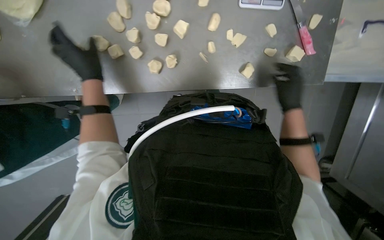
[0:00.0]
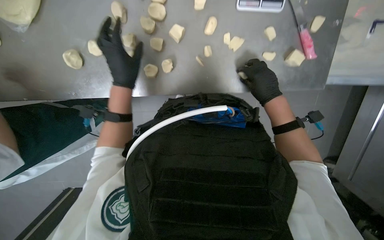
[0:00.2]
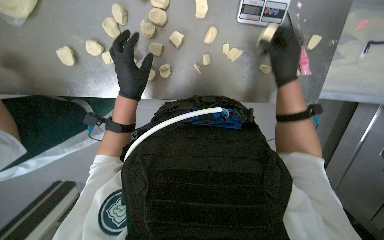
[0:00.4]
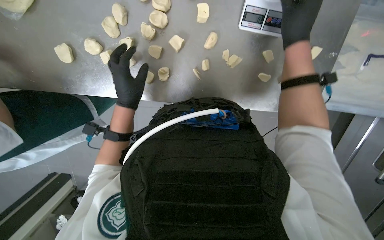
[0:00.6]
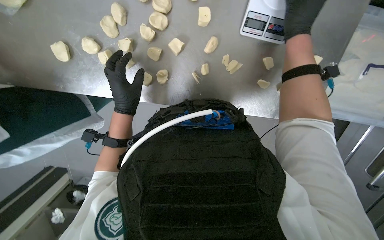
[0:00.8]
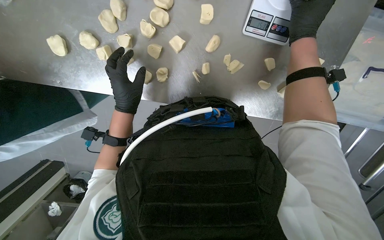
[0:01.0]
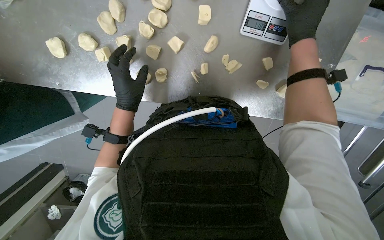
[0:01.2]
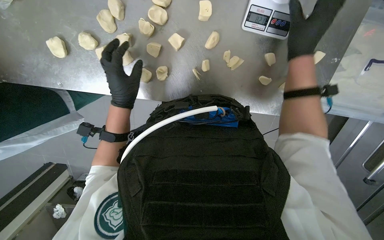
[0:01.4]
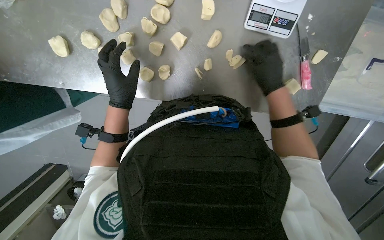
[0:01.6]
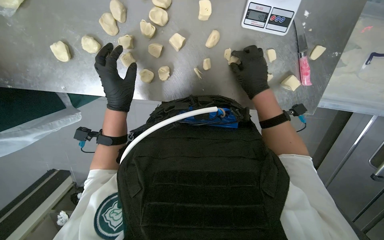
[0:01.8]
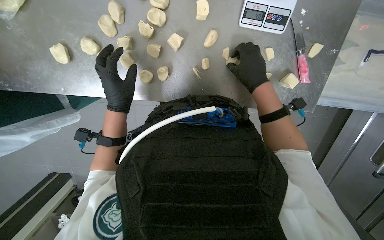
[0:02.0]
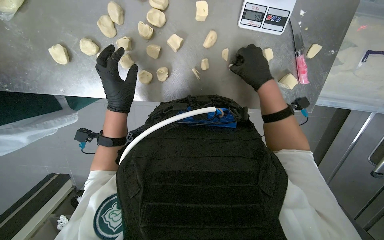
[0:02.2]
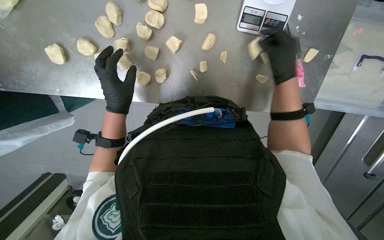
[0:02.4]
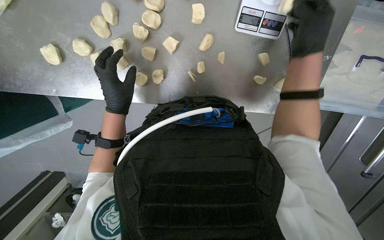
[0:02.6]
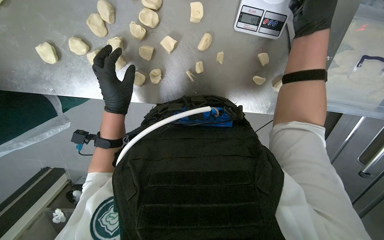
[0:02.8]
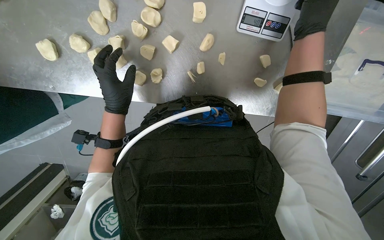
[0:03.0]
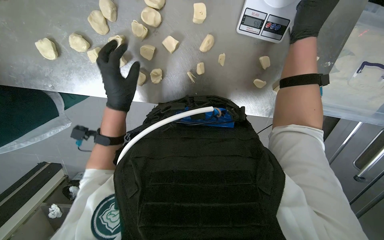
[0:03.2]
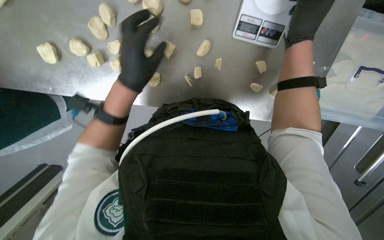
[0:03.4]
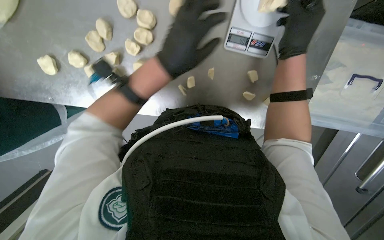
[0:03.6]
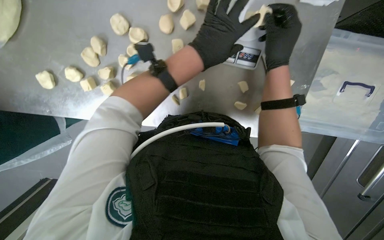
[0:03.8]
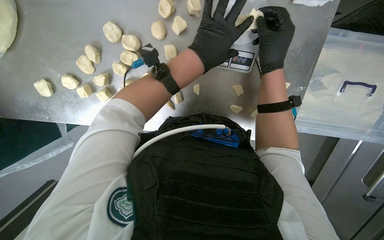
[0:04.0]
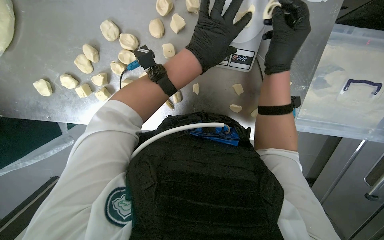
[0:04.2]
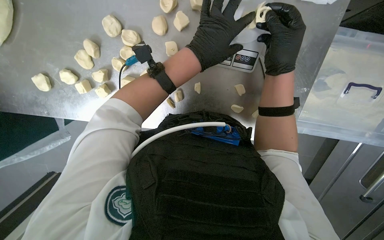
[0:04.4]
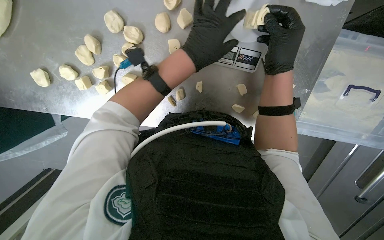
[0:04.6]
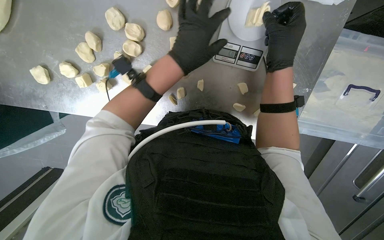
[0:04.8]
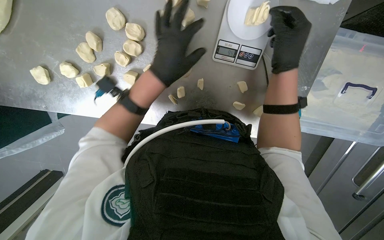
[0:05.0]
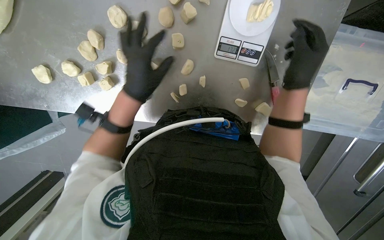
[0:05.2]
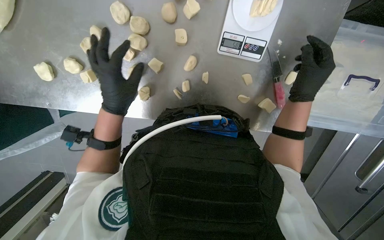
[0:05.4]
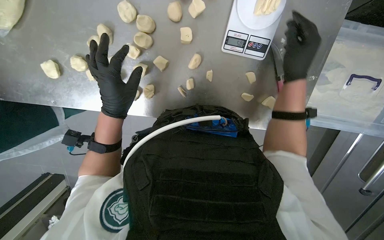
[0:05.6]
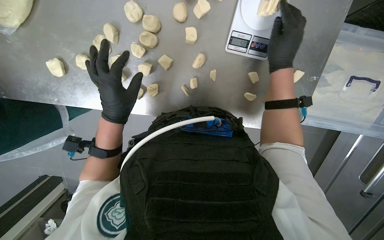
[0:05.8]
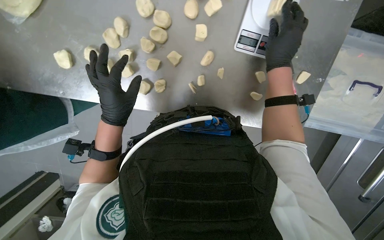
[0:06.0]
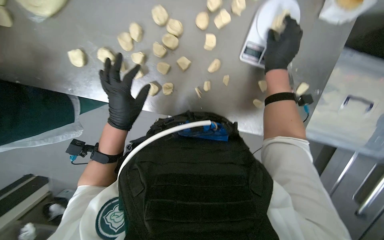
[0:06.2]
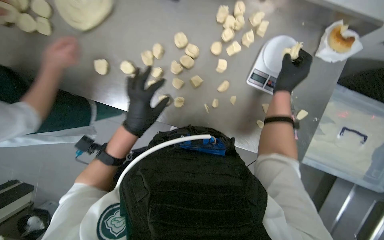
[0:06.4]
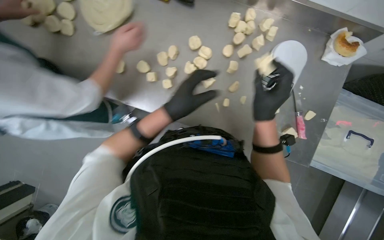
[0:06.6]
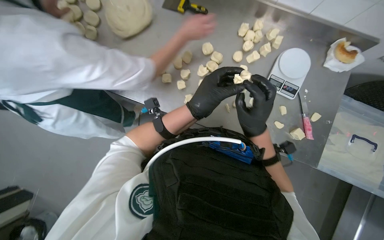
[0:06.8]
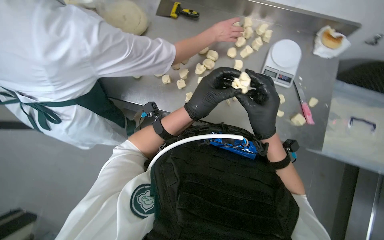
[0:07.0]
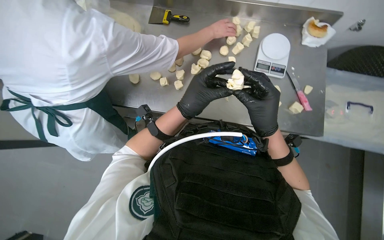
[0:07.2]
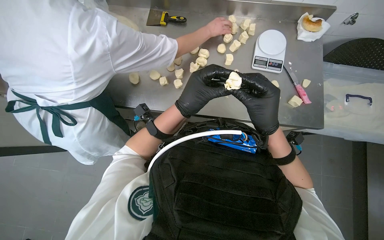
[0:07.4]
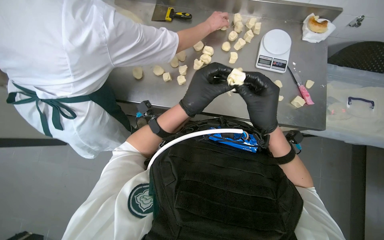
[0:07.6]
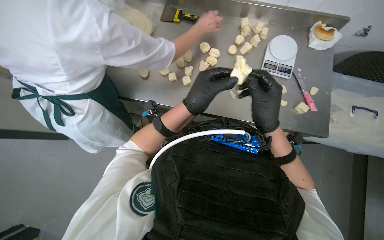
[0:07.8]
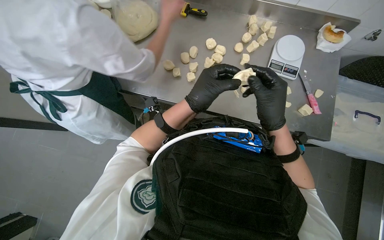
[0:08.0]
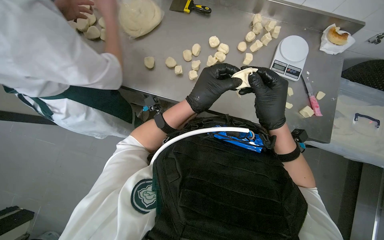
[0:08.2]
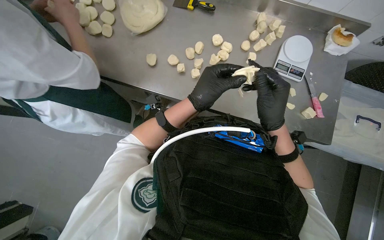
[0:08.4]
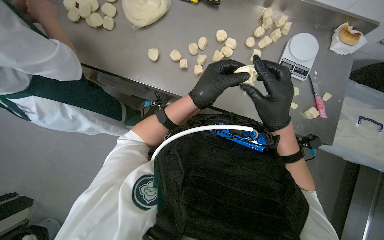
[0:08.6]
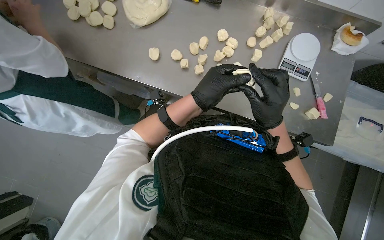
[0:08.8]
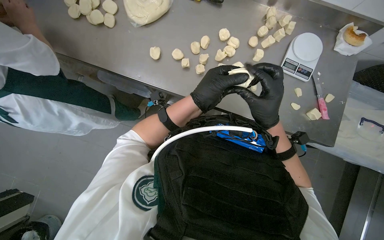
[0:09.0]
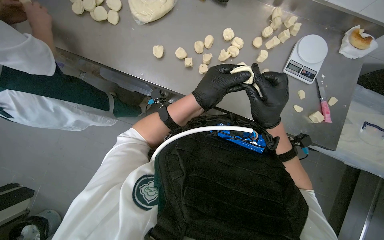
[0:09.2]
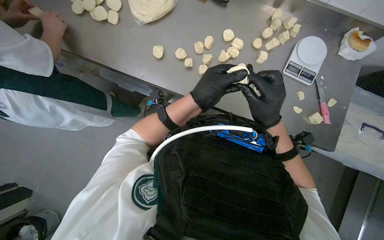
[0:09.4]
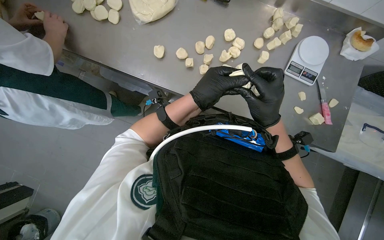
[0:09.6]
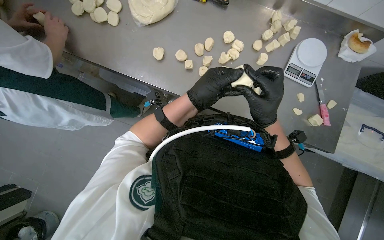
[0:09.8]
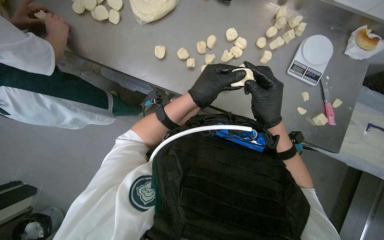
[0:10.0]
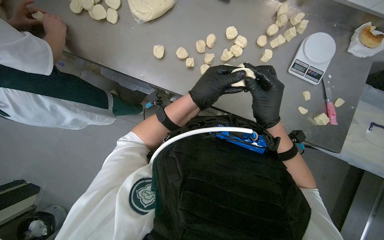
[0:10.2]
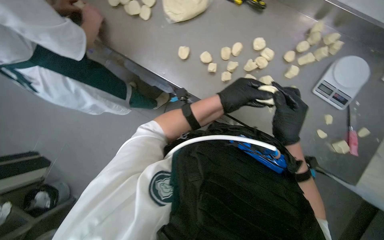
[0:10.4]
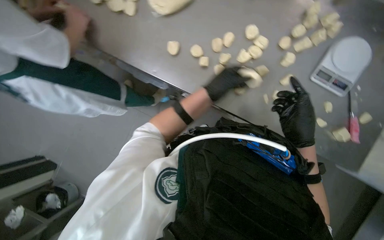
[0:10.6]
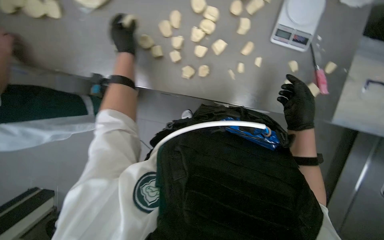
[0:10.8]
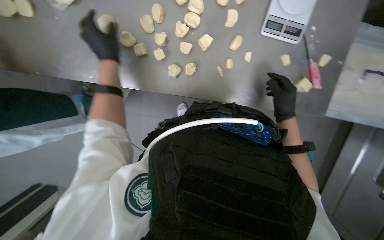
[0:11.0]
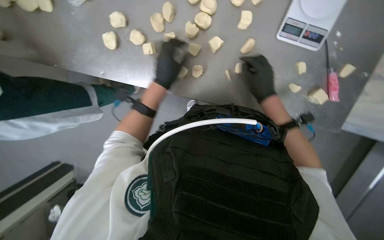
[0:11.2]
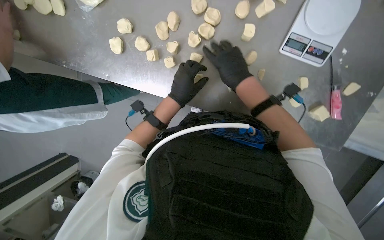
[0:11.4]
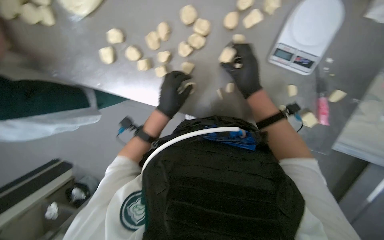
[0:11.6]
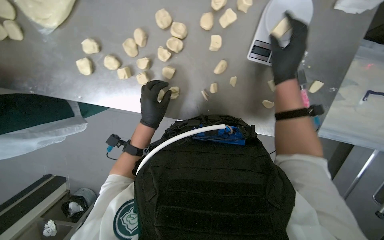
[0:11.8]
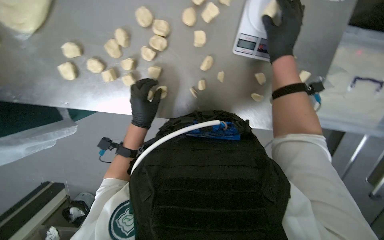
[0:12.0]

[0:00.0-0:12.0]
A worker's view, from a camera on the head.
Job: preparing food.
The whole recording: Portioning and shaping dough. The worker cuts dough into individual portions, weighs them, and then shapes them into balls.
0:00.0 to 0:01.6: The right hand moves some 35 cm up the picture and comes back; the left hand heads to the right, covering some 10 cm.
0:01.6 to 0:03.0: The right hand moves up the picture, roughly 15 cm.
0:03.0 to 0:04.4: The left hand shifts some 40 cm to the right and up the picture.
0:04.4 to 0:06.0: The left hand goes approximately 40 cm to the left and down the picture.
0:06.0 to 0:07.6: The wearer moves about 40 cm. The view tilts roughly 30 degrees upward.
0:07.6 to 0:09.0: The hands stay close to where they were, moving slightly.
0:09.0 to 0:10.4: The hands are busy where they are.
0:10.4 to 0:12.0: The scene turns some 30 degrees counterclockwise in the picture. The right hand shifts roughly 15 cm up the picture.

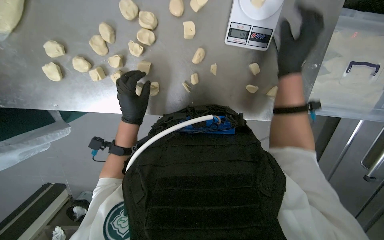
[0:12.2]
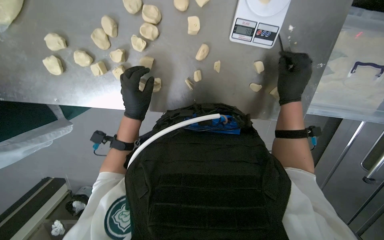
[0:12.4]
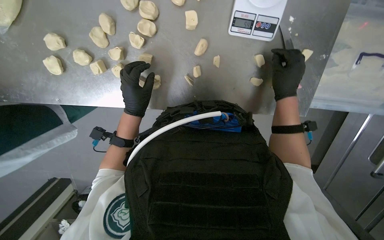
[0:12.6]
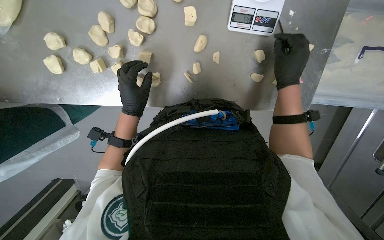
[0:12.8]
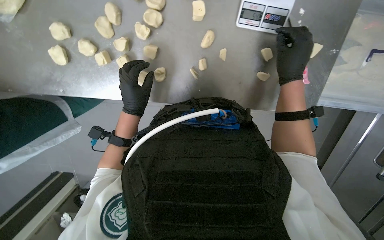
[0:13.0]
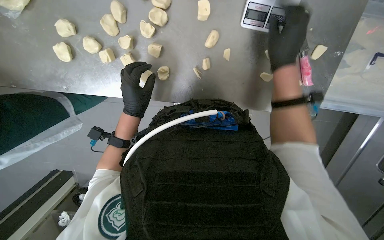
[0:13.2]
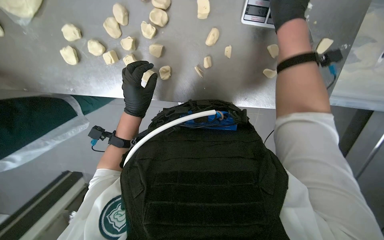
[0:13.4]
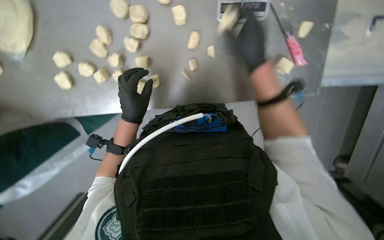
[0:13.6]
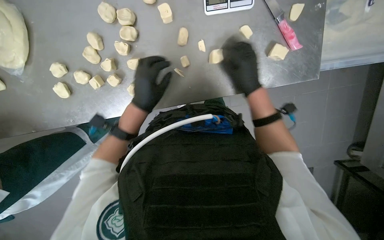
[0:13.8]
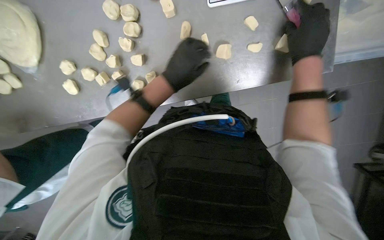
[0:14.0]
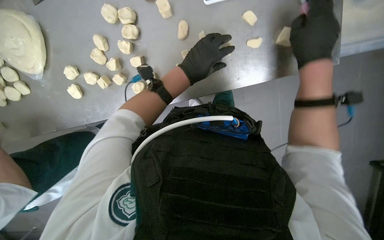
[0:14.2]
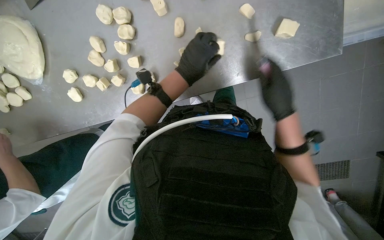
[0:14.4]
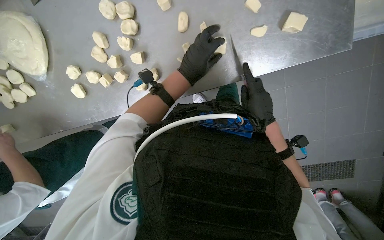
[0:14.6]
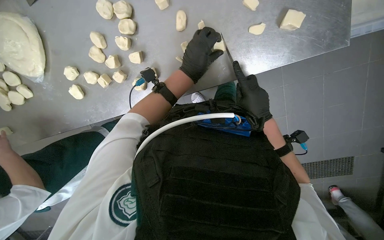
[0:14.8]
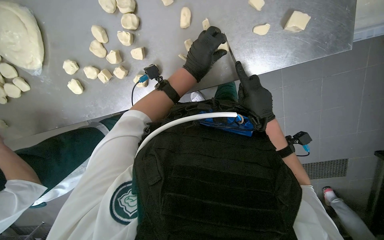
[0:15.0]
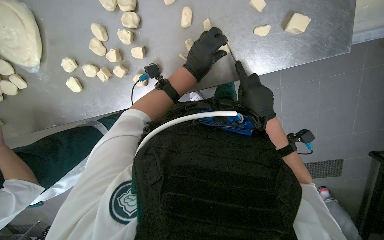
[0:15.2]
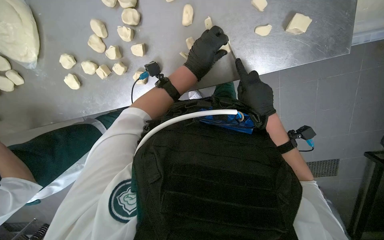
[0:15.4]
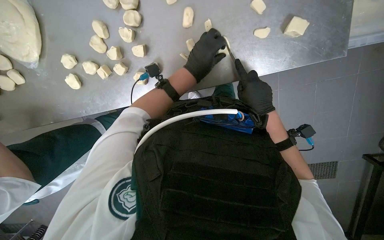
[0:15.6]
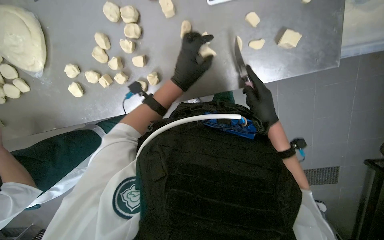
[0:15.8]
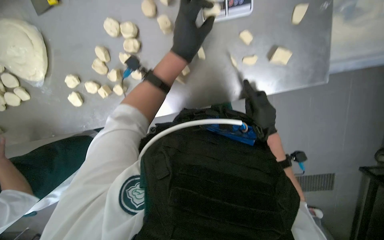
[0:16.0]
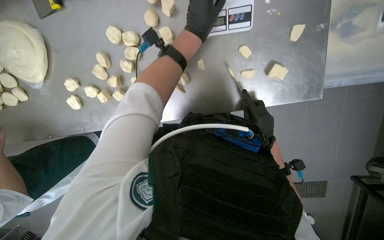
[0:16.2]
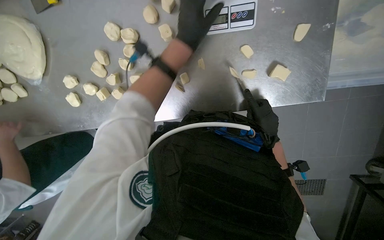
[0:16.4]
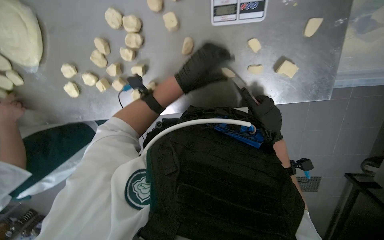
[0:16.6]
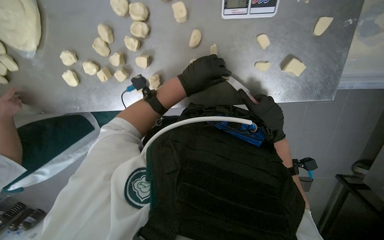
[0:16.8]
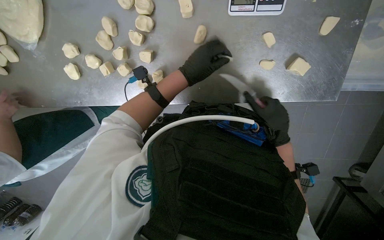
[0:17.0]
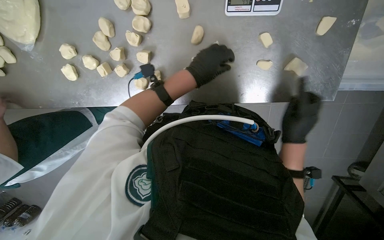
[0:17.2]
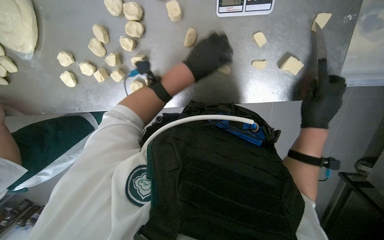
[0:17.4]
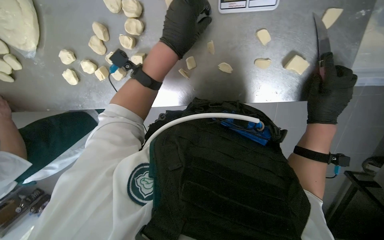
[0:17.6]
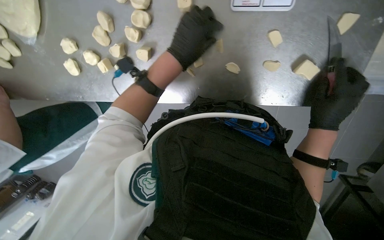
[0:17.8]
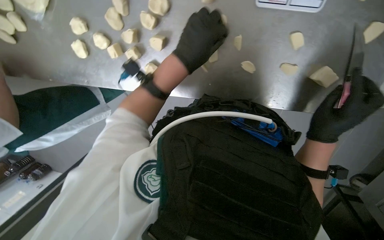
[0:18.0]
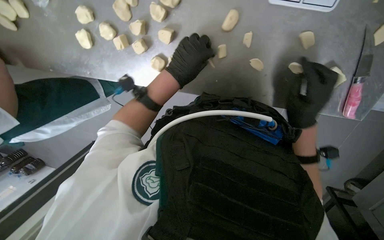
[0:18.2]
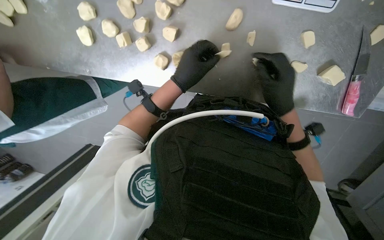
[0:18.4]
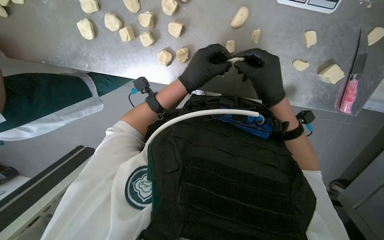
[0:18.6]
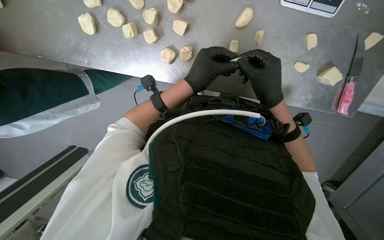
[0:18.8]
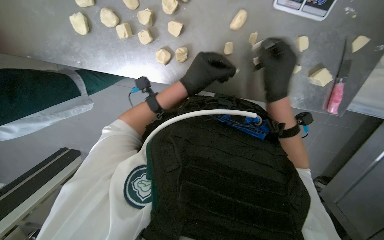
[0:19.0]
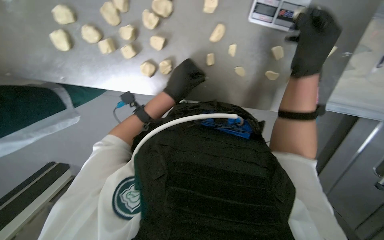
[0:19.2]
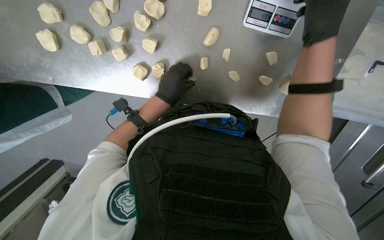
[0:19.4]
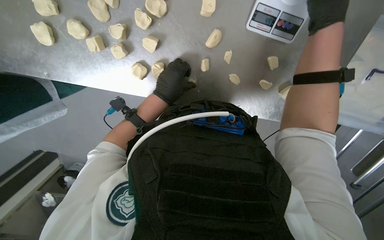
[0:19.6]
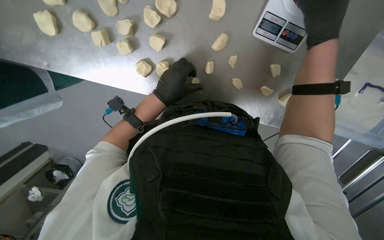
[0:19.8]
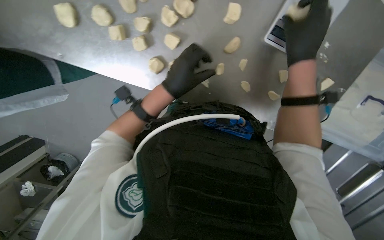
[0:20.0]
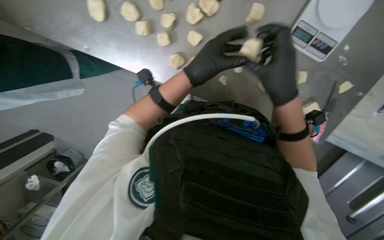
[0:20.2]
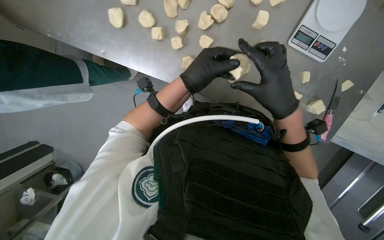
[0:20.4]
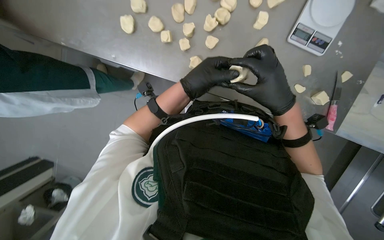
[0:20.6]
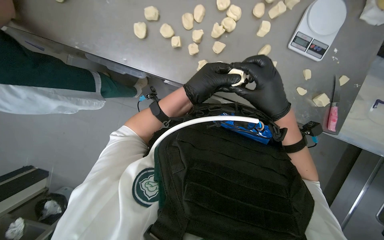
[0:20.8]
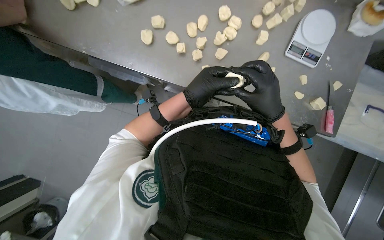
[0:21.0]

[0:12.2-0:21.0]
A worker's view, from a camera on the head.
Job: preparing food.
The whole recording: Portioning and shaping dough. The worker cuts dough into individual portions, weighs them, and then shapes them into balls.
0:12.2 to 0:13.6: The right hand goes up and down the picture, approximately 15 cm each way, reversing 2 times.
0:13.6 to 0:15.2: The right hand heads down the picture and to the right, covering roughly 25 cm; the left hand shifts approximately 20 cm to the right and up the picture.
0:15.2 to 0:16.6: The left hand travels up the picture and back again, roughly 20 cm each way.
0:16.6 to 0:18.0: The right hand moves to the right, roughly 10 cm.
0:18.0 to 0:19.6: The camera is aimed approximately 20 degrees further to the right. The right hand heads up the picture and nearer to the camera, covering some 35 cm. Meanwhile the left hand moves farther from the camera and to the left, approximately 10 cm.
0:19.6 to 0:21.0: The view tips upward by about 15 degrees. The right hand heads to the left and down the picture, covering about 30 cm.
